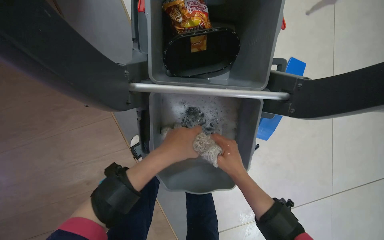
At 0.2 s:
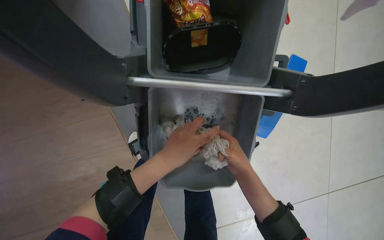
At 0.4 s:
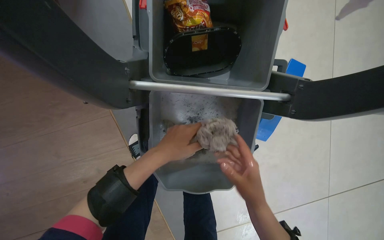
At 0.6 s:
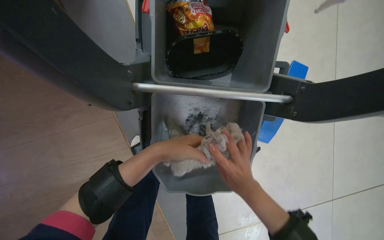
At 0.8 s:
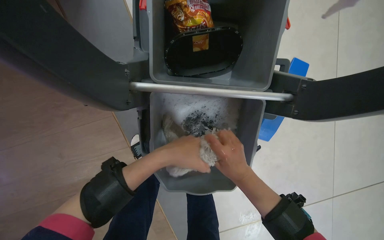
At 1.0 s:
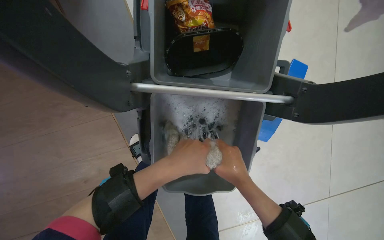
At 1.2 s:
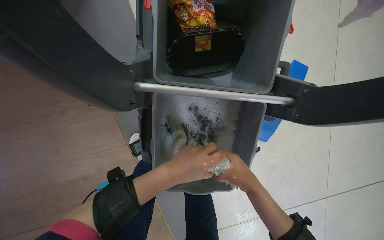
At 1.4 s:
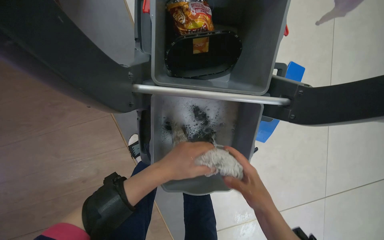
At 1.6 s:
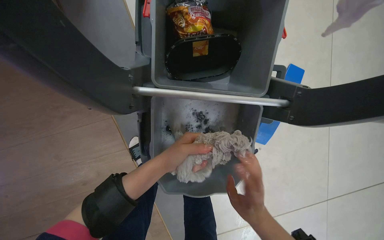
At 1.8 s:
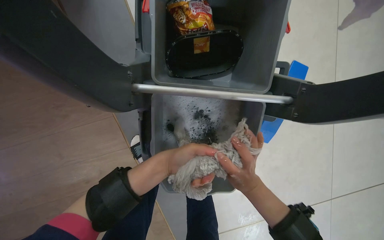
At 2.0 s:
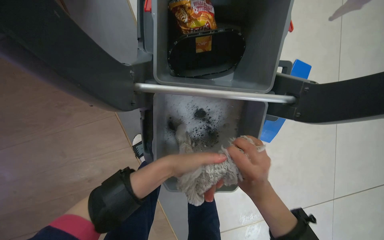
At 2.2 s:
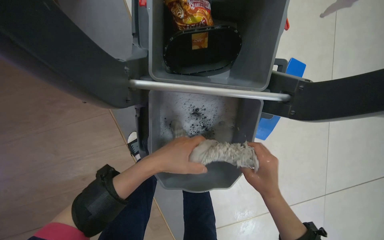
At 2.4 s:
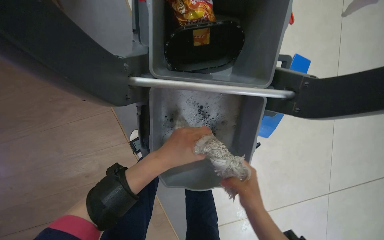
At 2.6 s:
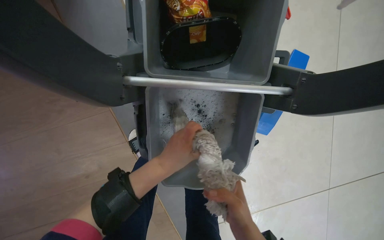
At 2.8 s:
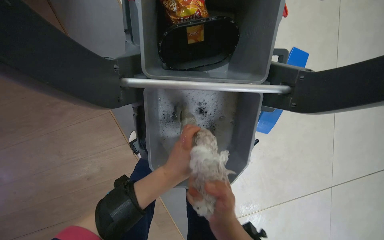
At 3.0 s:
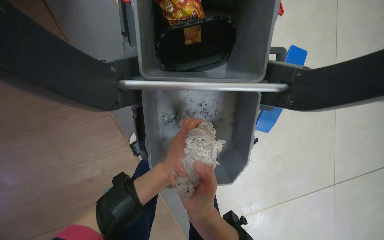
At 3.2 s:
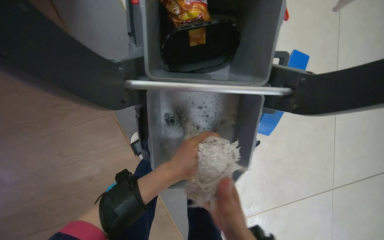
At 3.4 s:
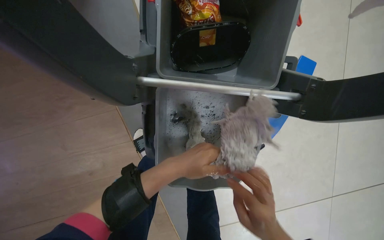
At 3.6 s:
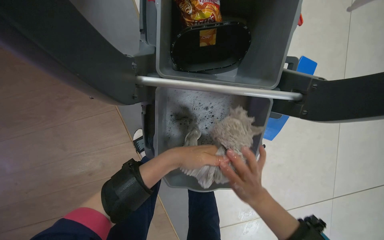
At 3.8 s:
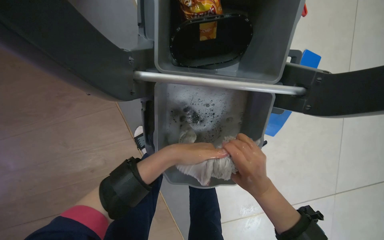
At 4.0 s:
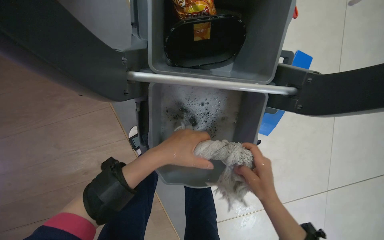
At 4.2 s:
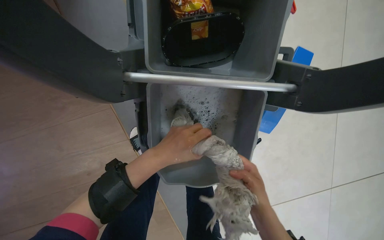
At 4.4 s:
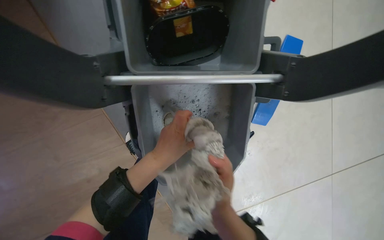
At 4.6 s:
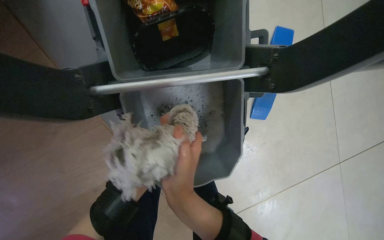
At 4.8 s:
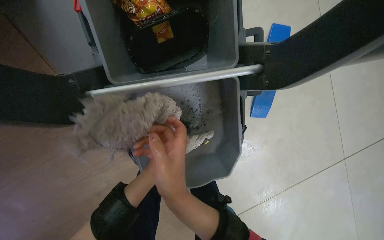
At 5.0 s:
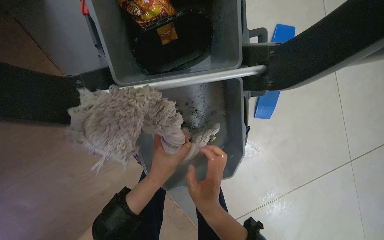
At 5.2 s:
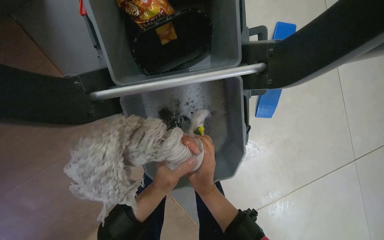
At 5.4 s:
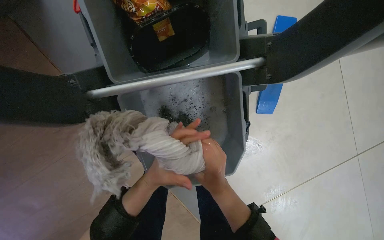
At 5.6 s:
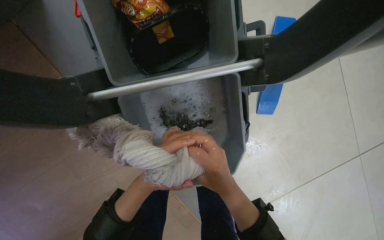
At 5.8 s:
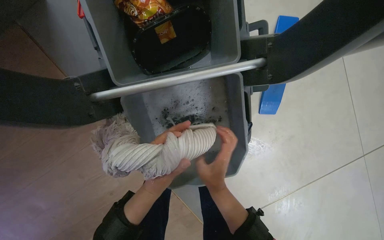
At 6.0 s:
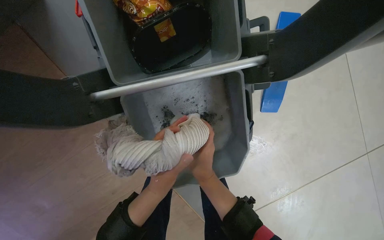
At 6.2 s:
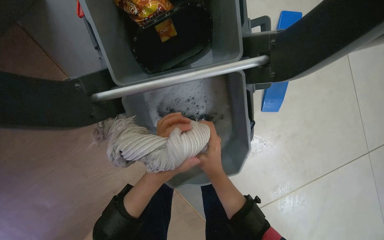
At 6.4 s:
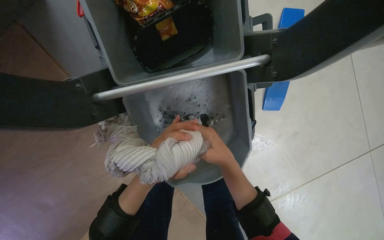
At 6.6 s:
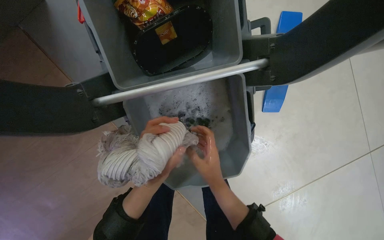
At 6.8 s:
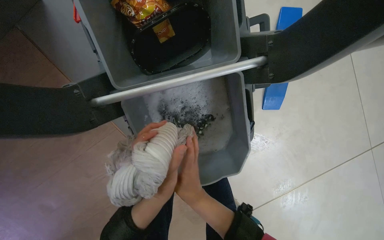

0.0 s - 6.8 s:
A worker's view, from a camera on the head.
Job: preparing cleaning supplies.
The whole recording: Washing and wringing mop head. The worker washes and wrings the mop head in the cleaning cart.
0.0 s - 1.4 s: The hands are busy where they are.
1.4 s - 2.8 s: The right hand travels to the left by roughly 10 cm.
2.8 s - 4.0 s: The right hand is displaced to the right by about 10 cm.
4.0 s - 5.4 s: The right hand heads to the left, covering roughly 10 cm.

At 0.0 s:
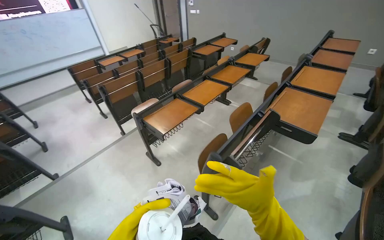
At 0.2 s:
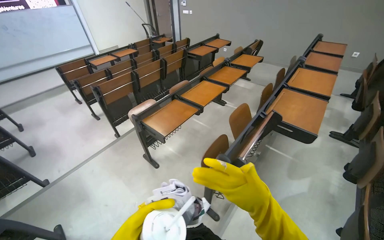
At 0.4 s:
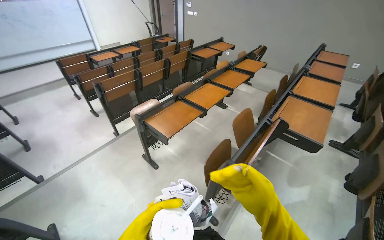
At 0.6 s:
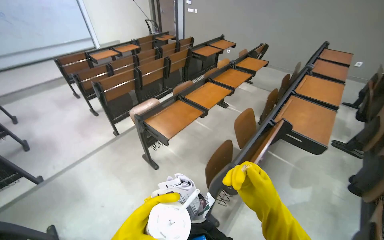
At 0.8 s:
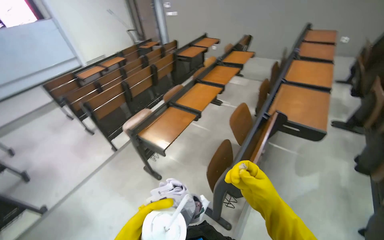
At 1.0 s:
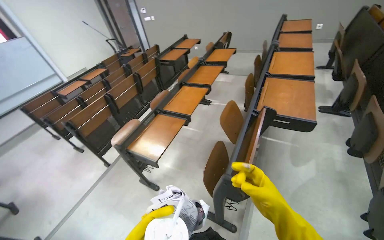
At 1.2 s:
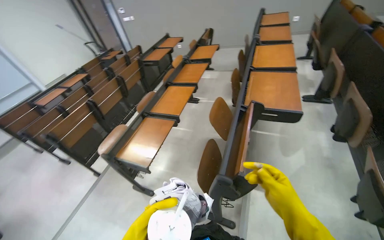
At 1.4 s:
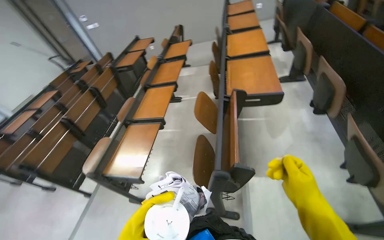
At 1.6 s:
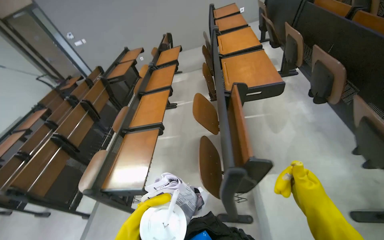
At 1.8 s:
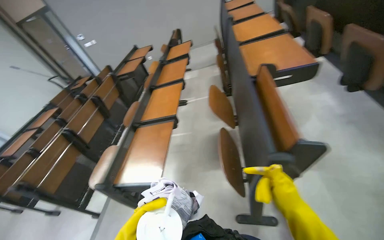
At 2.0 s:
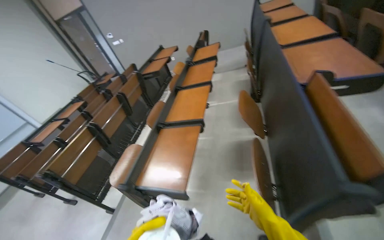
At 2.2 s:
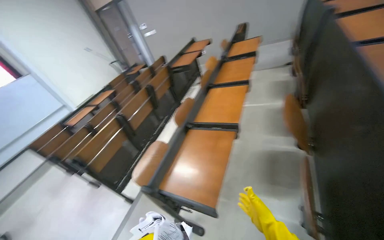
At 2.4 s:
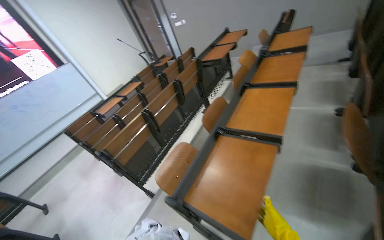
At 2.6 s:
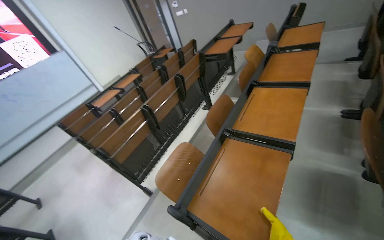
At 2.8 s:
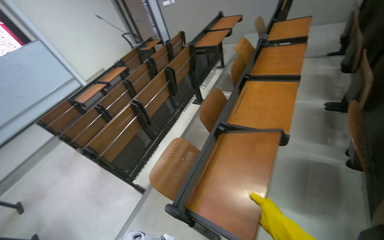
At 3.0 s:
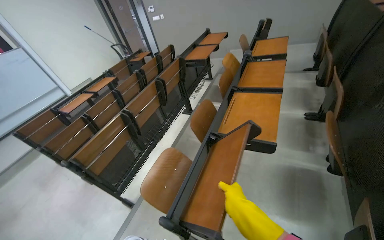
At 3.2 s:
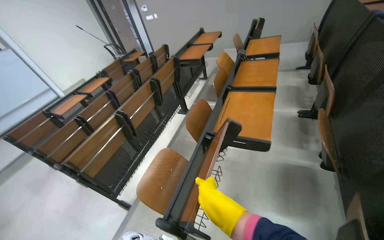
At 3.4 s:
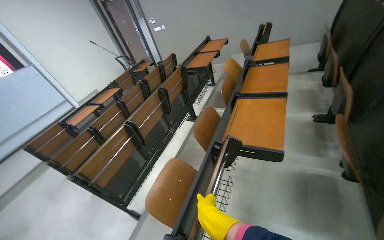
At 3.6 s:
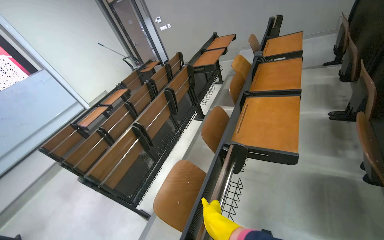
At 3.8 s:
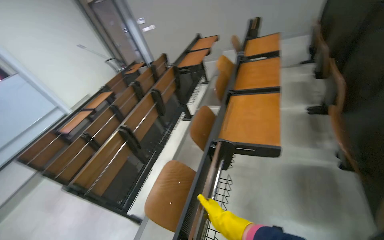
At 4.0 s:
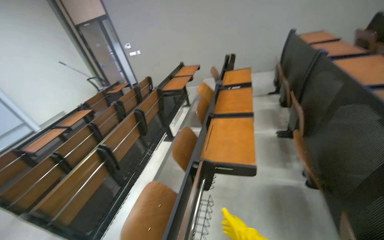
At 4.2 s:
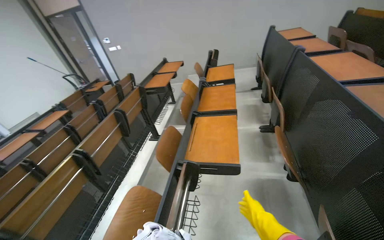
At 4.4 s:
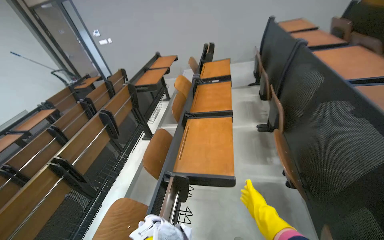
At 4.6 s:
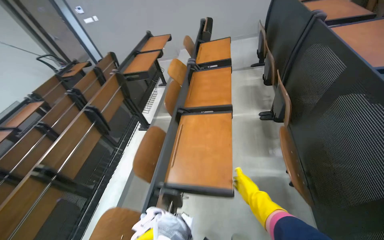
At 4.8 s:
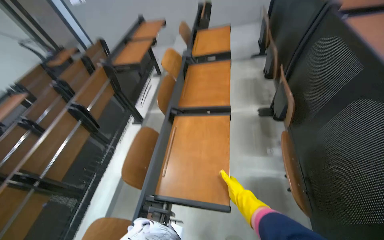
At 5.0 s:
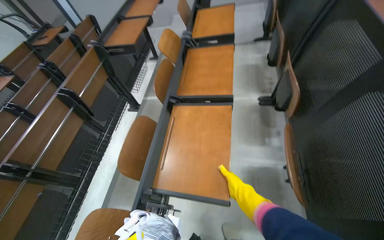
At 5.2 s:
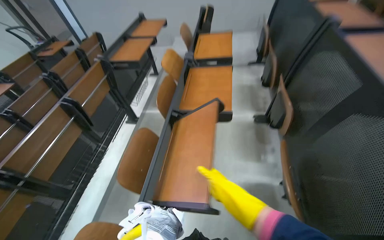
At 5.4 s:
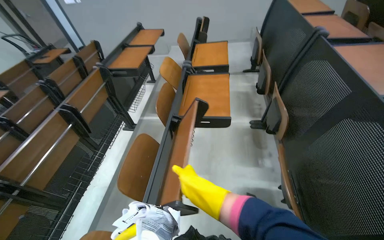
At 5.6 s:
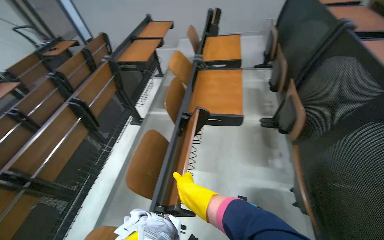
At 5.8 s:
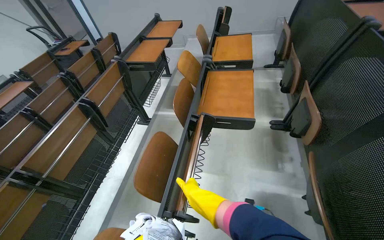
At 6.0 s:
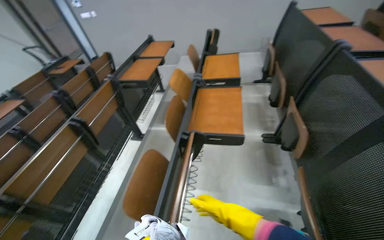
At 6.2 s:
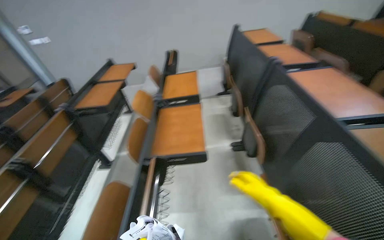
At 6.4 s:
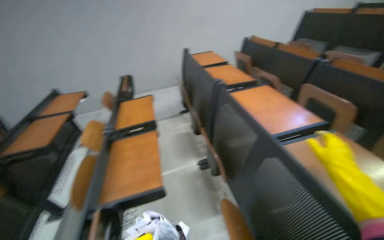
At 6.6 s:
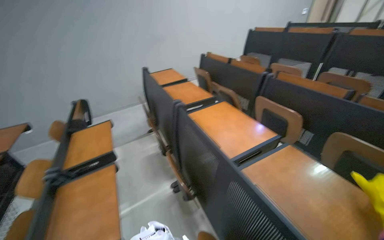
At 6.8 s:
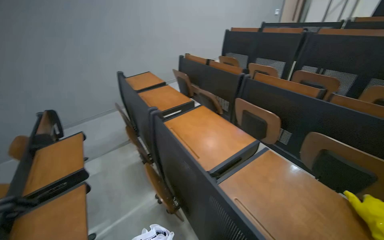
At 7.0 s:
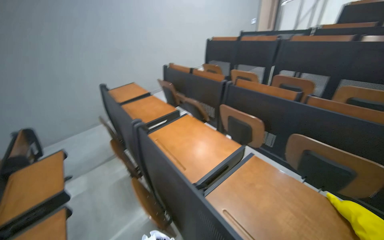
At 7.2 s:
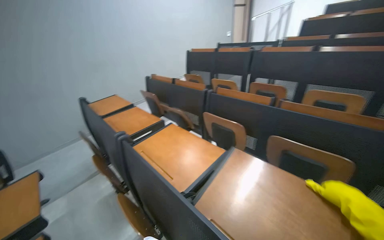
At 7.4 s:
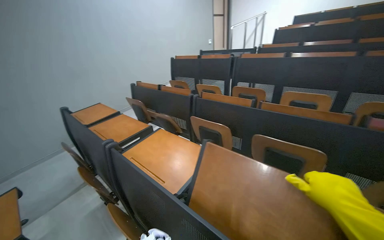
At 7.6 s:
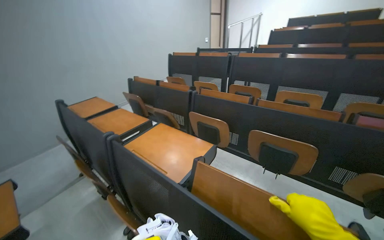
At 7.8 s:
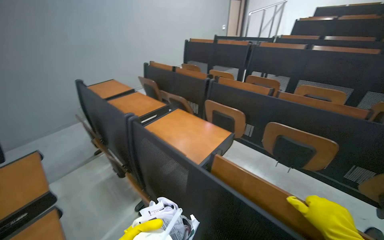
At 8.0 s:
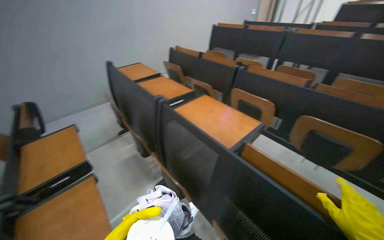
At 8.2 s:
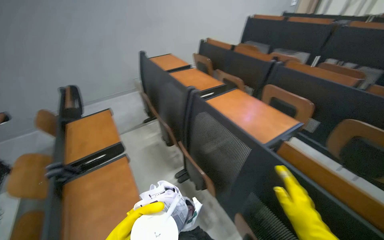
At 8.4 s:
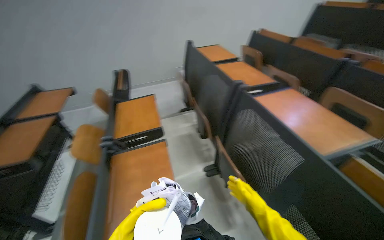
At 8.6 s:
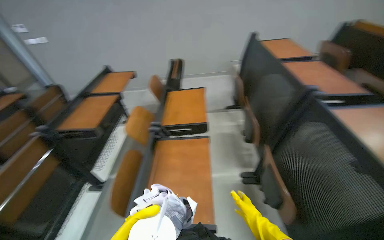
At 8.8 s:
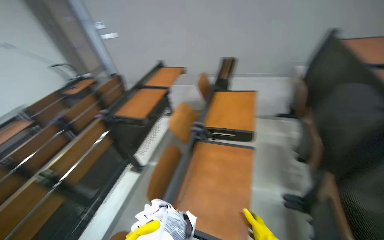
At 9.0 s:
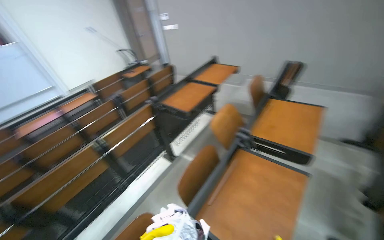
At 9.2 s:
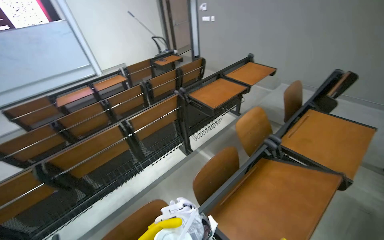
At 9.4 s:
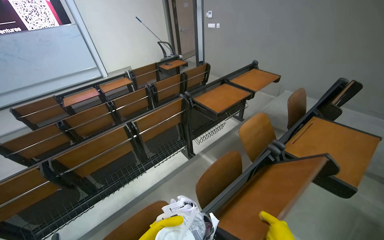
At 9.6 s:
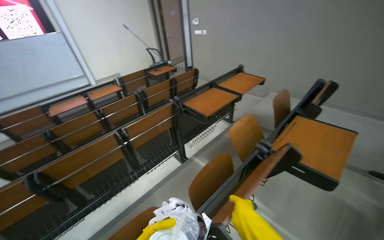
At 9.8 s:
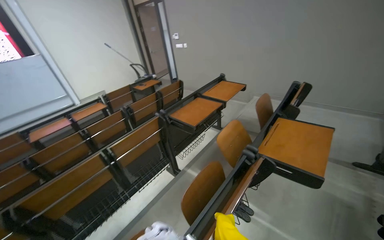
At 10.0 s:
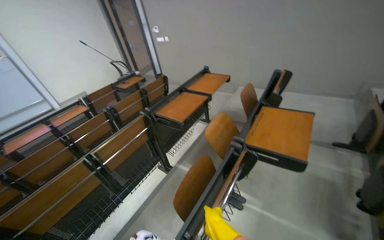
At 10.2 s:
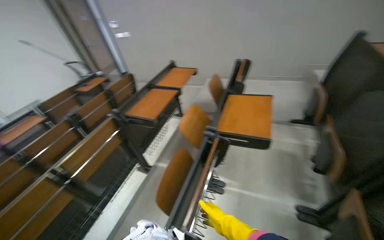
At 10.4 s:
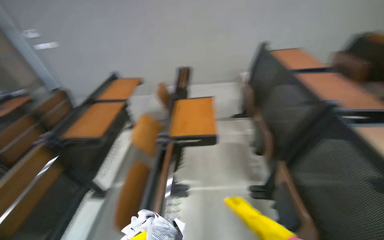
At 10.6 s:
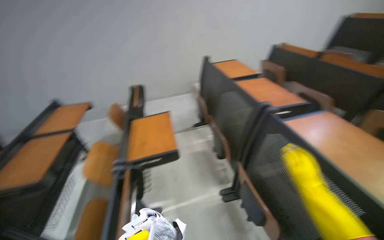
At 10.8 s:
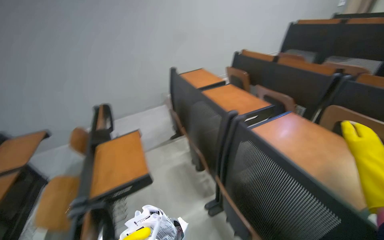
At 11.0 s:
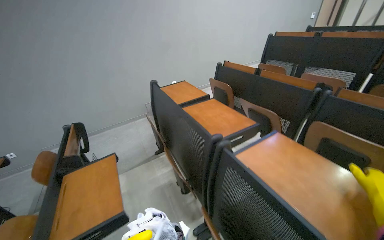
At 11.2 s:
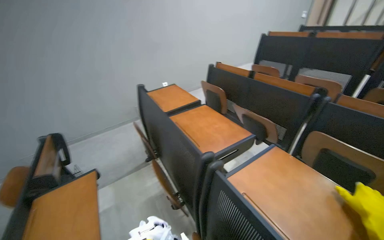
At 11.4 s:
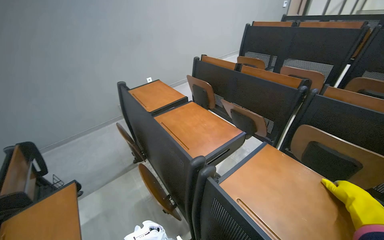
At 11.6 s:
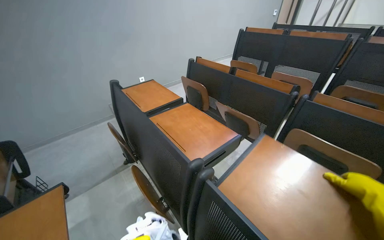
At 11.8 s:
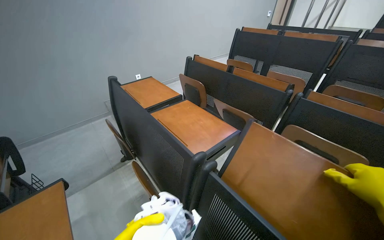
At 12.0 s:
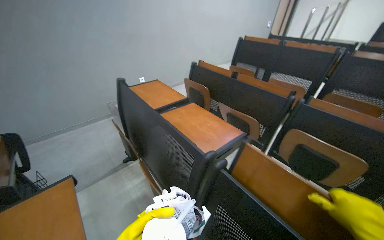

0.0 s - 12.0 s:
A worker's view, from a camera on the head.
Job: wiping surfaces.
The whole recording: Wiping desks in lecture hall. The worker wipes the surfaces of the desks in the lecture hall.
0.0 s - 1.6 s: The head rotates roughly 40 degrees to the right.
1.6 s - 3.0 s: The camera travels roughly 70 cm. The head turns to the left by approximately 20 degrees.
3.0 s - 4.4 s: The right hand goes approximately 25 cm to the right.
4.4 s - 6.0 s: The right hand moves farther from the camera and to the left, some 30 cm.
6.0 s - 7.6 s: The wearer moves some 50 cm. The wearer's head swings roughly 60 degrees to the right. The view tilts approximately 25 degrees upward.
7.6 s - 9.0 s: The camera is carried about 50 cm. The head rotates roughly 90 degrees to the left. The camera pitches downward, by roughly 20 degrees.
9.0 s - 10.4 s: The head rotates approximately 35 degrees to the right.
10.4 s - 12.0 s: The camera travels some 50 cm. The head turns to the right by approximately 45 degrees.
